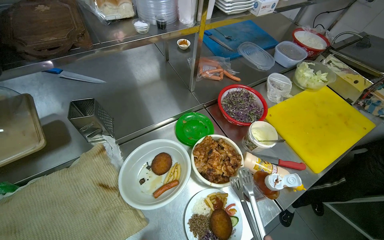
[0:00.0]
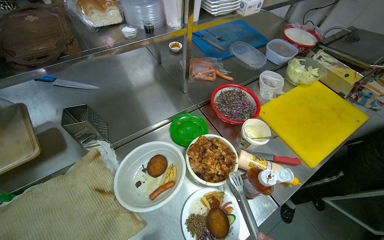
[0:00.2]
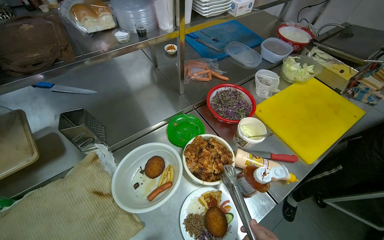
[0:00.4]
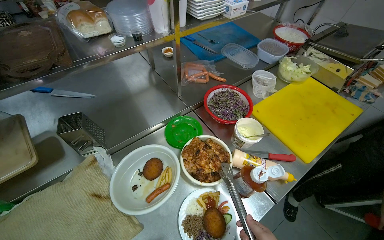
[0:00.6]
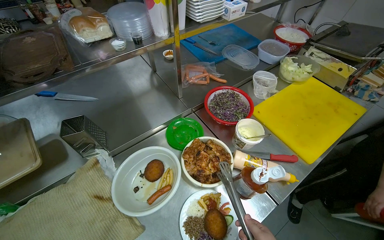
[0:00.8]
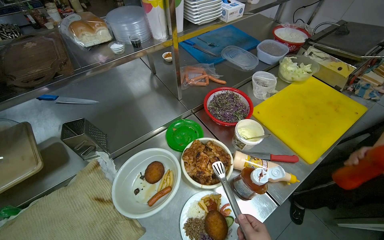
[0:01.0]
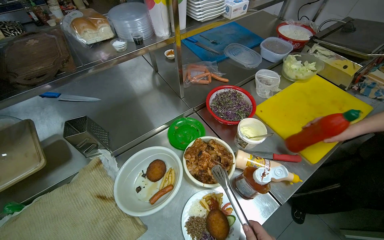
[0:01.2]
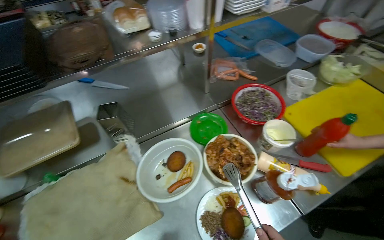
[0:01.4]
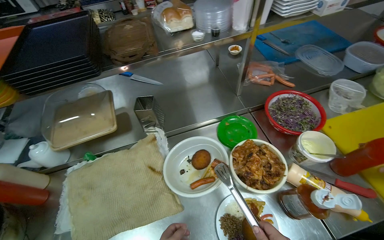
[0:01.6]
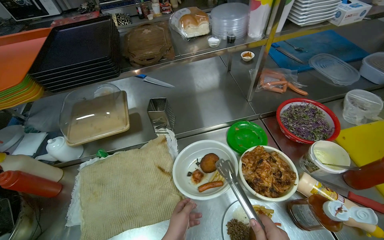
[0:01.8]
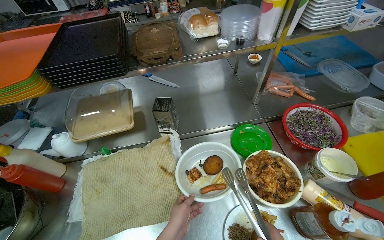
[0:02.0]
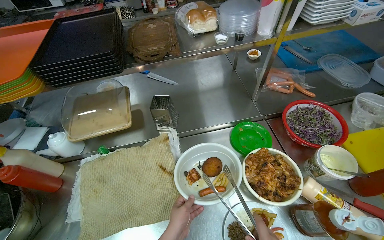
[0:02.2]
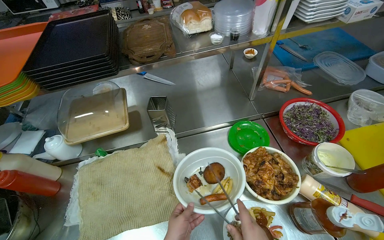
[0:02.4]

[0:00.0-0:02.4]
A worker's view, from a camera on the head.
Job: preparing food.
The whole recording: Assembling ingredients onto plate. The worker places various ingredients, including fries, patties, vegetables, and chicken, onto a plate.
0:01.2 to 0:02.4: The head turns to the left by approximately 25 degrees.

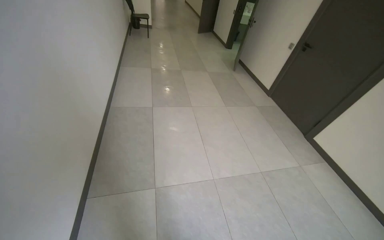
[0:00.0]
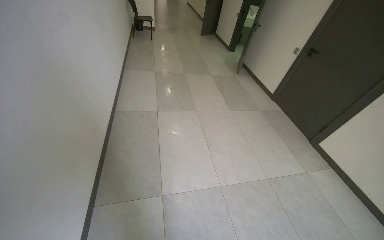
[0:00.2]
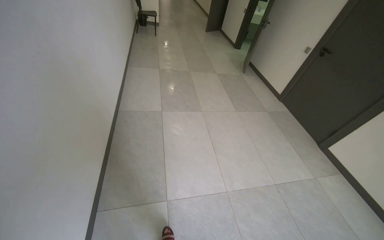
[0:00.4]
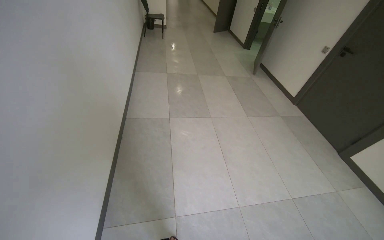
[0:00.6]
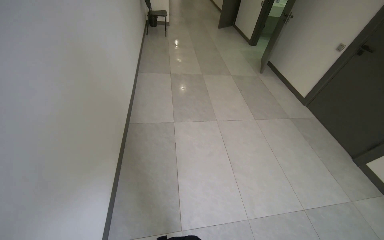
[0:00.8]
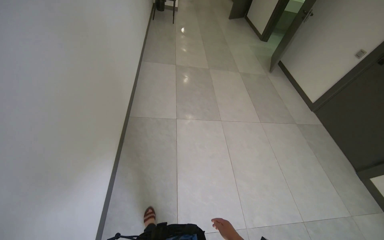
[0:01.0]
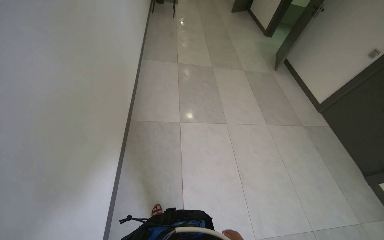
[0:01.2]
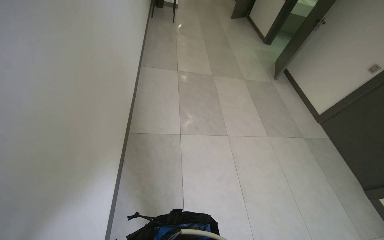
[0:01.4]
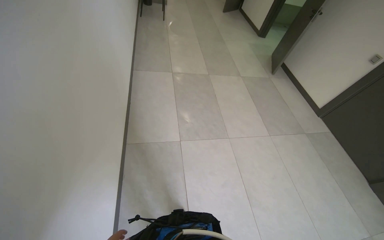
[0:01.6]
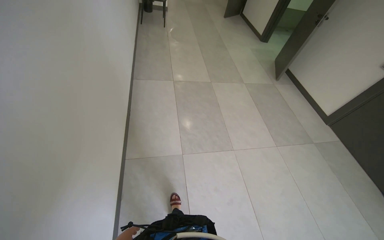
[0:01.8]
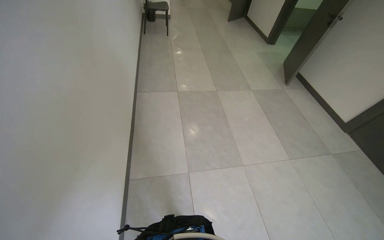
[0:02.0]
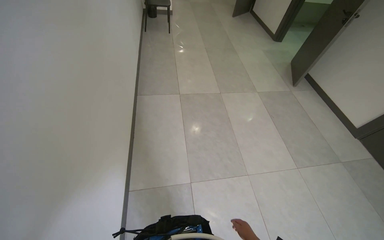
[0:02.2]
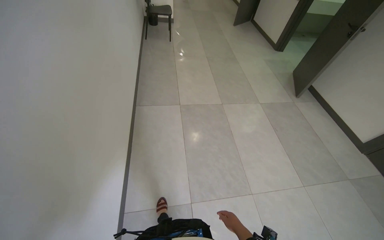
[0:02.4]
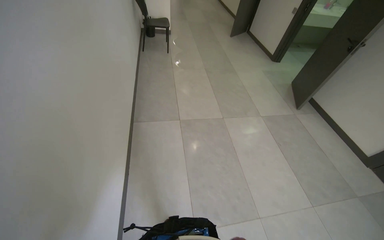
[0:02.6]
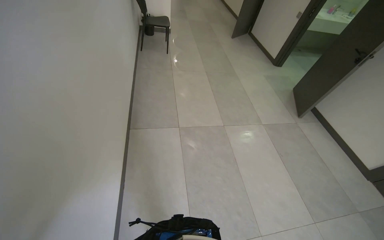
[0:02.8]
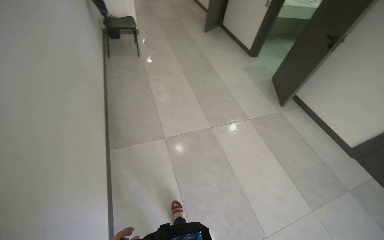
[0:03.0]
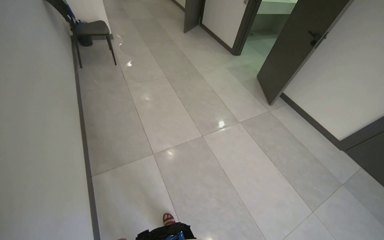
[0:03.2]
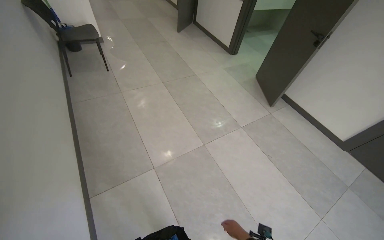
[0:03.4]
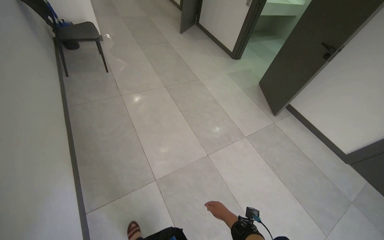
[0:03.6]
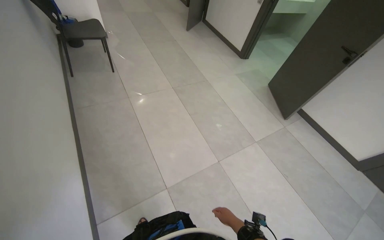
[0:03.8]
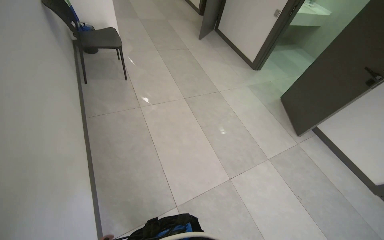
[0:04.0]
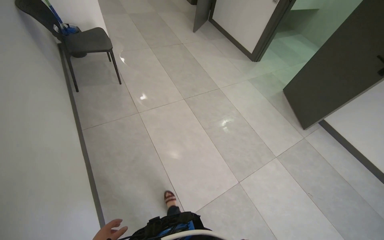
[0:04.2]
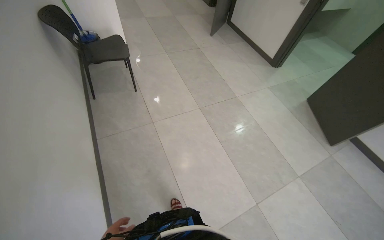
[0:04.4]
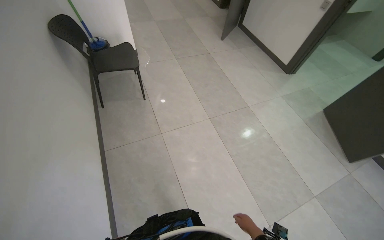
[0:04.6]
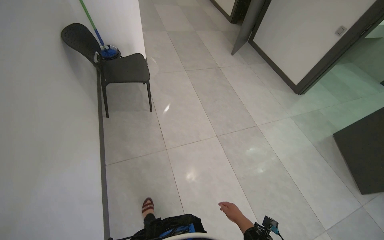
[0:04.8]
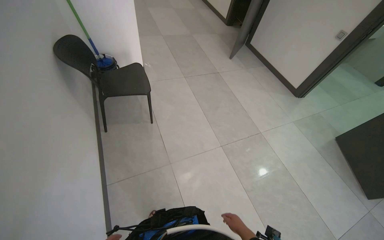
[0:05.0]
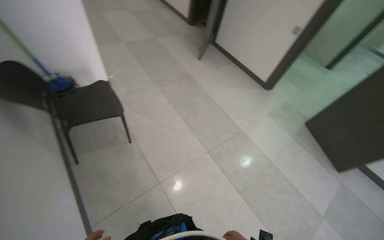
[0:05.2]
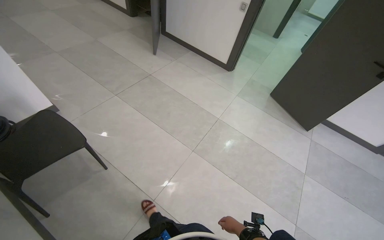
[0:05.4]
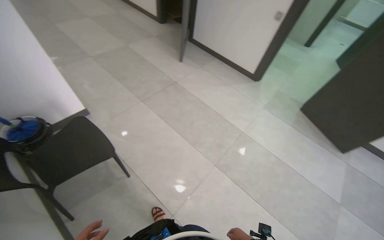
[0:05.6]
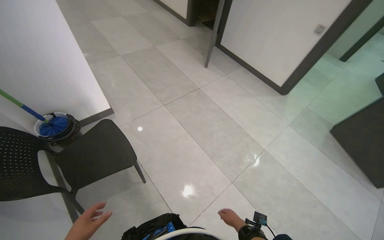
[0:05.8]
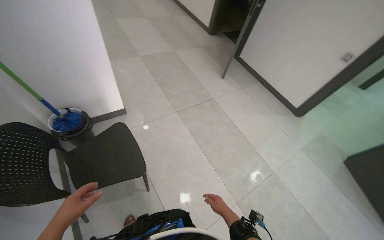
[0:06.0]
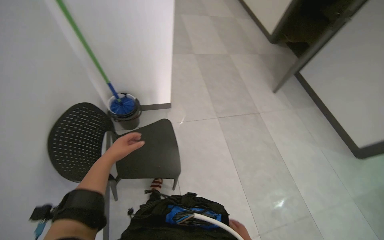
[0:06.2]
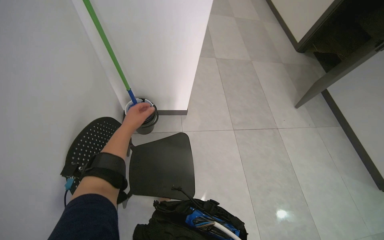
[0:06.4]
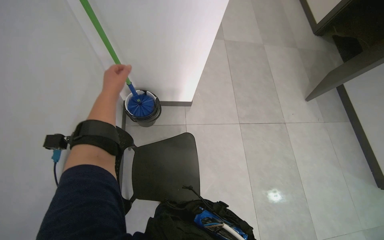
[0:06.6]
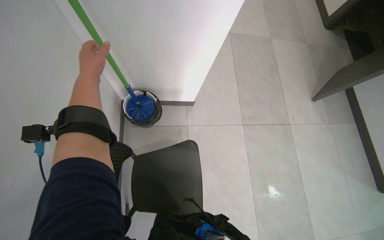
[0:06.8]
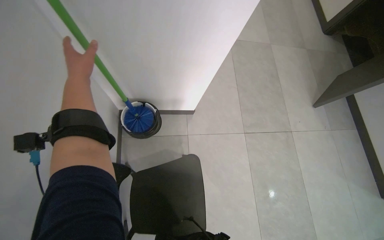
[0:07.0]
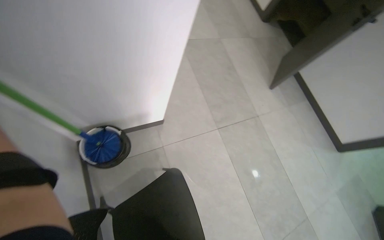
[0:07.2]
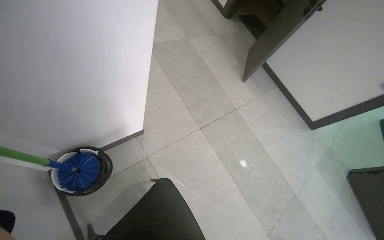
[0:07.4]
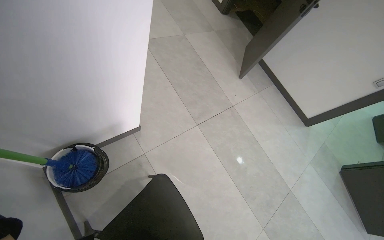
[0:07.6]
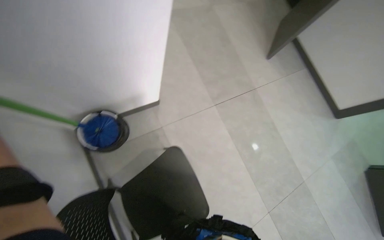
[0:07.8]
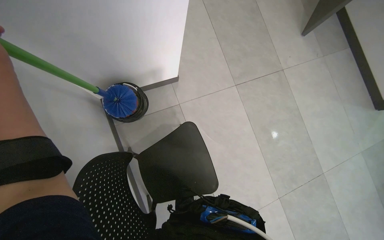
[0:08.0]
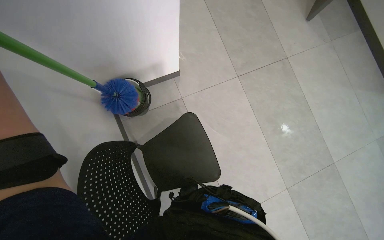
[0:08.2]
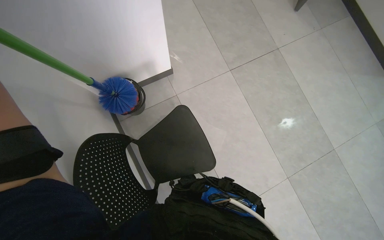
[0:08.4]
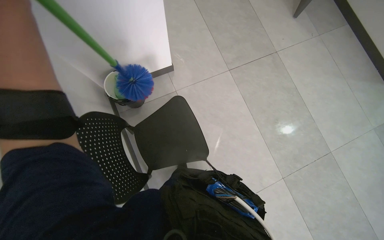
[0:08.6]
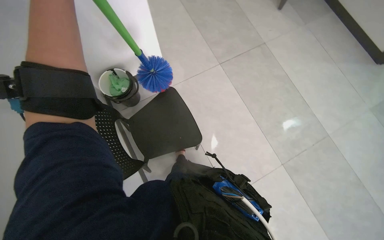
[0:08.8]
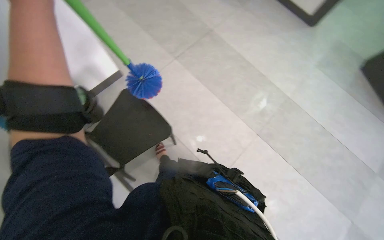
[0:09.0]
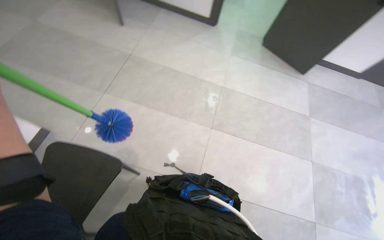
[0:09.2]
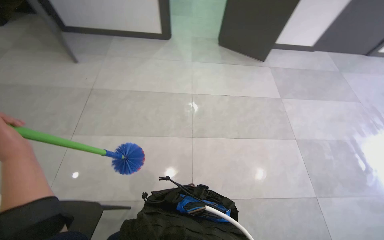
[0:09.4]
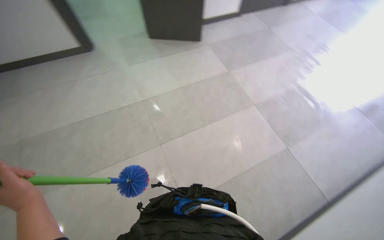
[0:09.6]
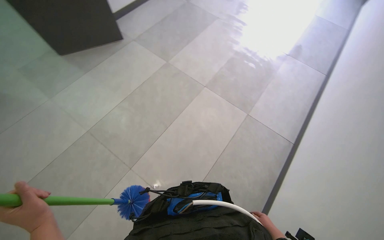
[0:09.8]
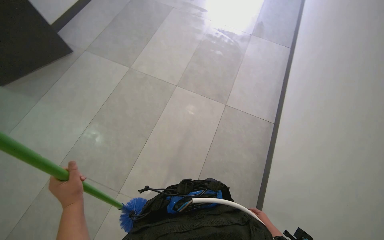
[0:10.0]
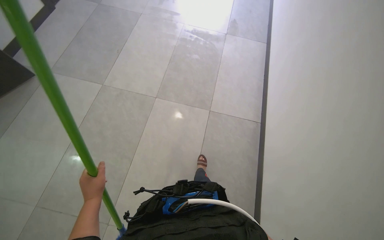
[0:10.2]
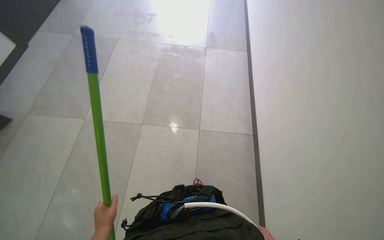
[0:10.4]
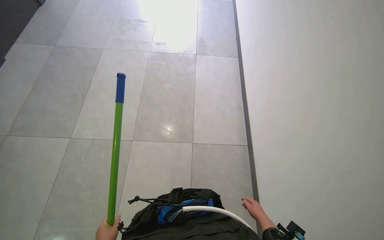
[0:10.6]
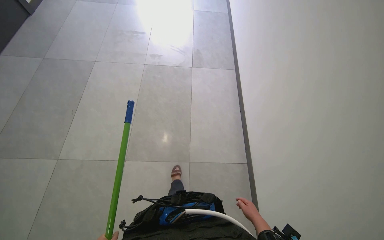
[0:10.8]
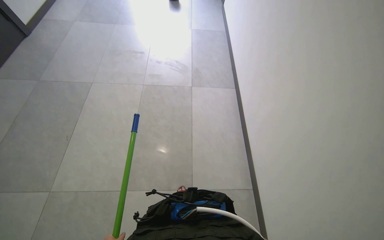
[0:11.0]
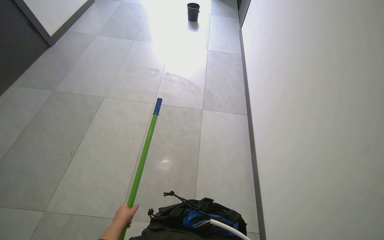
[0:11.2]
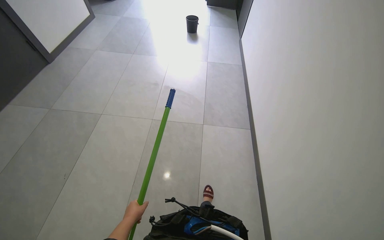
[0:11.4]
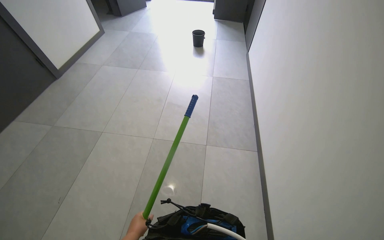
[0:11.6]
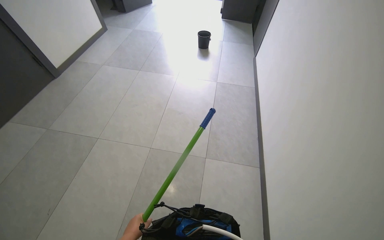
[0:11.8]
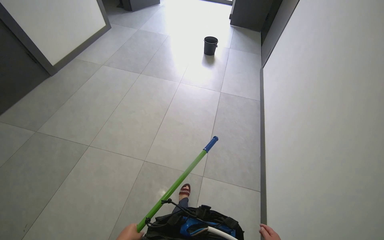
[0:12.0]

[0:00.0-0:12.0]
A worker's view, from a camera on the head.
Job: wiping surfaces.
The whole recording: Dusting door frame. The worker uses a duster to clean the top and sides of a door frame.
0:00.0 to 0:01.6: The camera is carried approximately 1 m.
0:01.6 to 0:03.0: The wearer moves roughly 1 m.
0:03.0 to 0:04.4: The camera is carried some 1 m.
0:04.4 to 0:06.0: The camera is carried roughly 1 m.
0:06.0 to 0:07.6: The wearer moves roughly 70 cm.
0:07.6 to 0:09.0: The camera is carried roughly 50 cm. The camera pitches downward, by about 10 degrees.
0:09.0 to 0:10.4: The head travels about 50 cm. The wearer's head swings roughly 115 degrees to the right.
0:10.4 to 0:12.0: The camera is carried about 70 cm. The view tilts some 20 degrees upward.

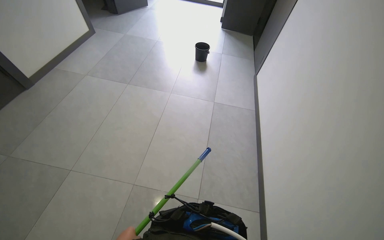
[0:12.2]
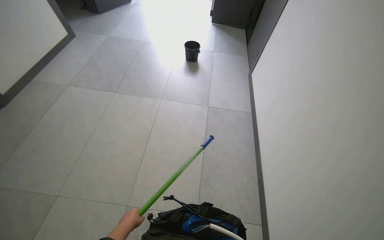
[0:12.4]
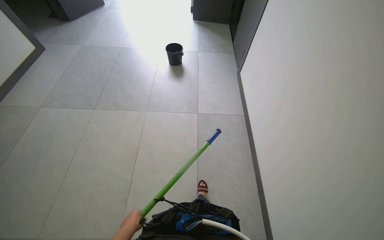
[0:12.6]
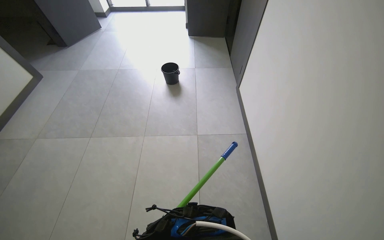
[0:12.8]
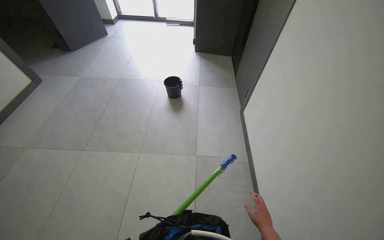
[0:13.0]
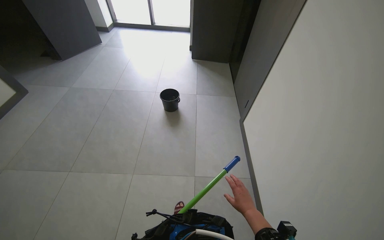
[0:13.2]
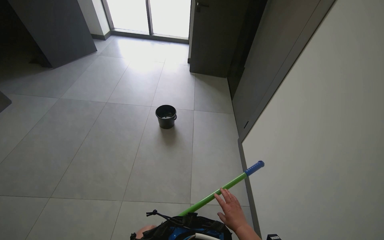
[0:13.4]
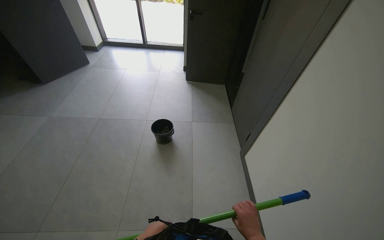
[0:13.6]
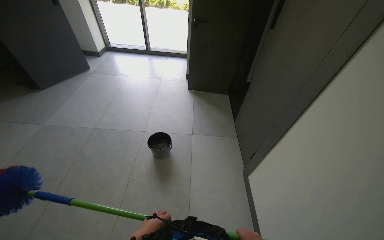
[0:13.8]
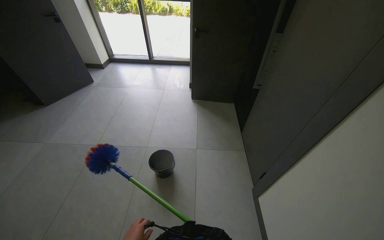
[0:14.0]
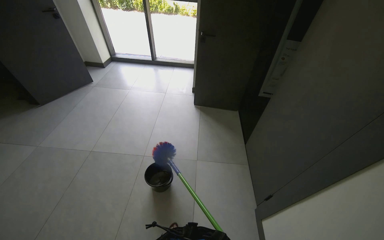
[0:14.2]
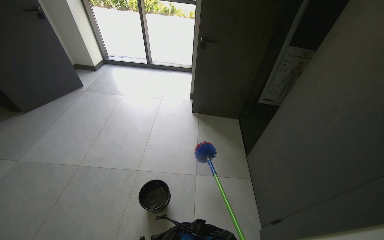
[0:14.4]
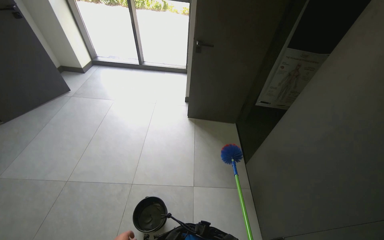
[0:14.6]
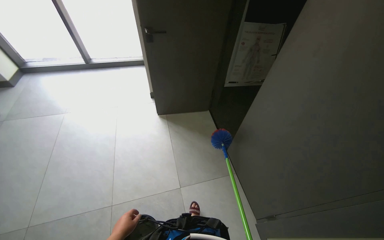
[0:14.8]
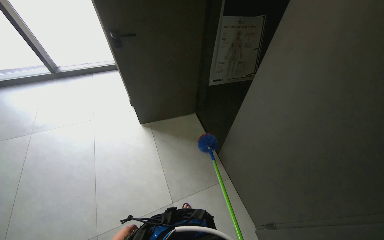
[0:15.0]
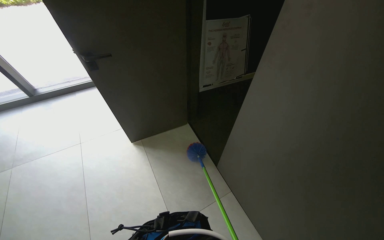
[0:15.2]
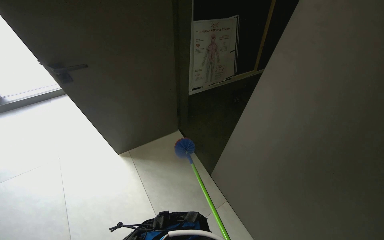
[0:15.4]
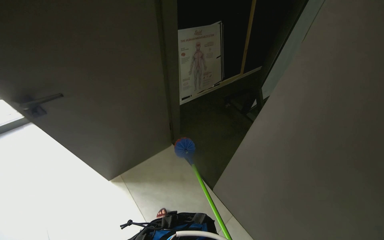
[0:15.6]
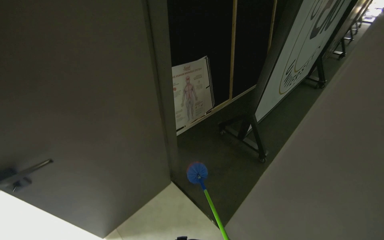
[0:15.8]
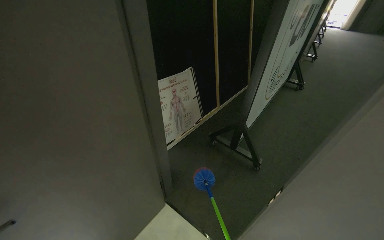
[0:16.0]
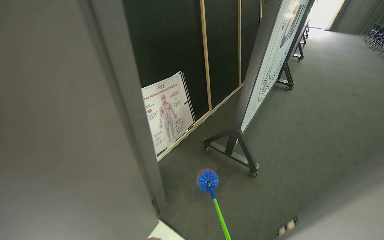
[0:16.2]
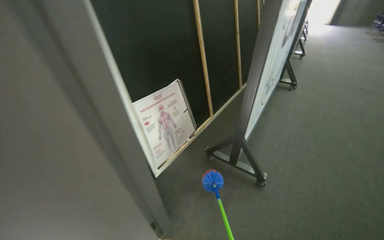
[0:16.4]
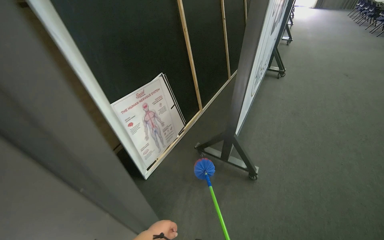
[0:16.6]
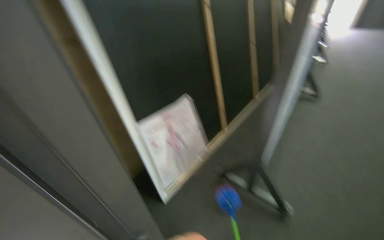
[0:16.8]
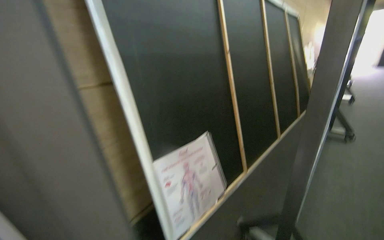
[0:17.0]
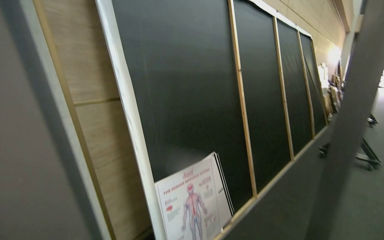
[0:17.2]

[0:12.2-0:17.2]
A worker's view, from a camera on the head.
Job: wiping surfaces.
The whole recording: Dusting door frame. The worker uses a duster to clean the top and sides of a door frame.
0:12.2 to 0:13.8: The head travels roughly 1 m. The view tips upward by about 15 degrees.
0:13.8 to 0:15.6: The camera travels approximately 1 m. The wearer looks approximately 40 degrees further to the right.
0:15.6 to 0:17.2: The camera travels about 70 cm. The wearer looks approximately 35 degrees further upward.
